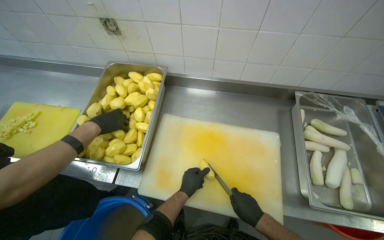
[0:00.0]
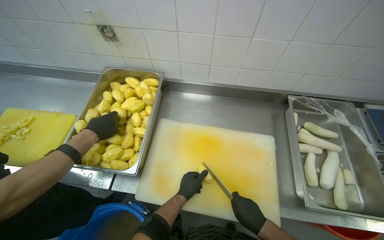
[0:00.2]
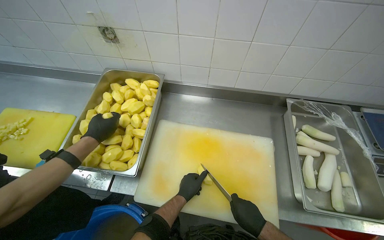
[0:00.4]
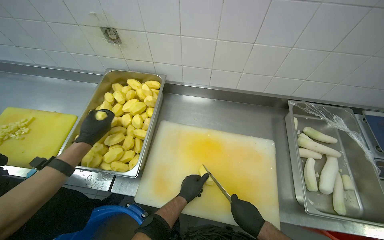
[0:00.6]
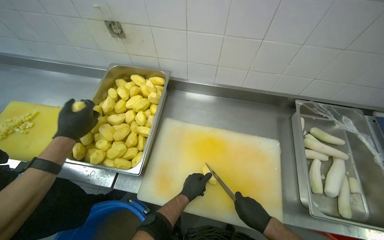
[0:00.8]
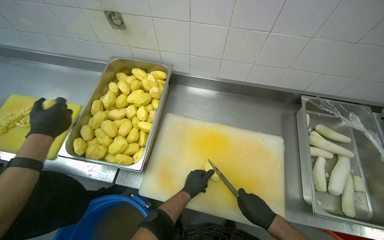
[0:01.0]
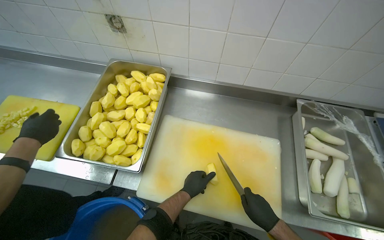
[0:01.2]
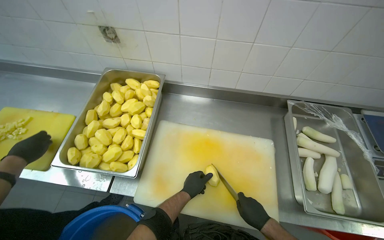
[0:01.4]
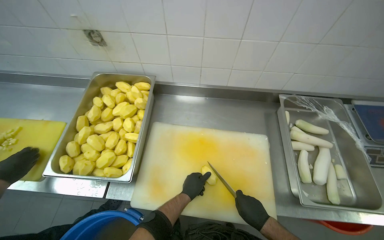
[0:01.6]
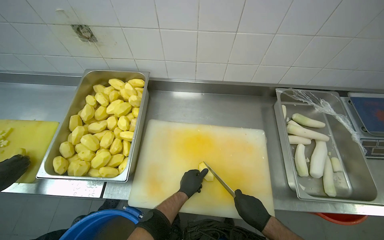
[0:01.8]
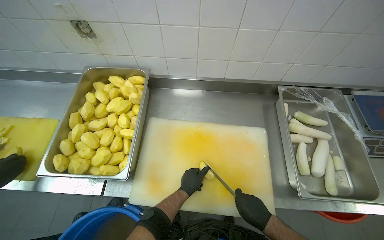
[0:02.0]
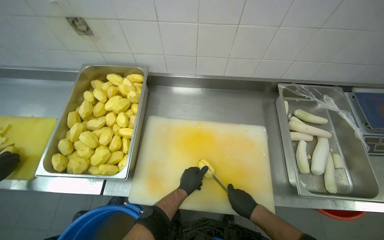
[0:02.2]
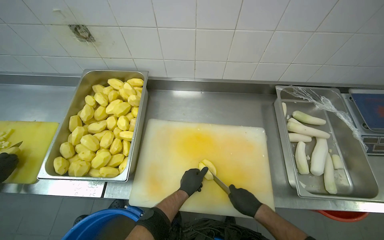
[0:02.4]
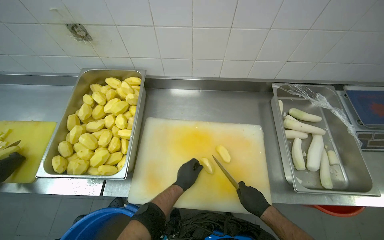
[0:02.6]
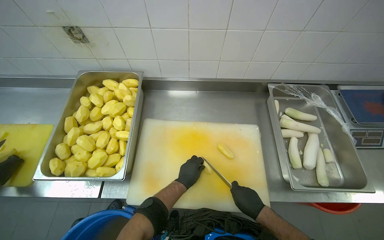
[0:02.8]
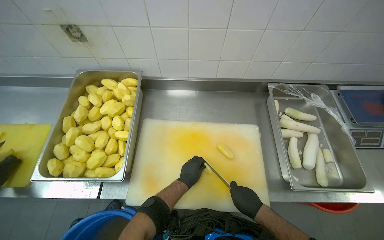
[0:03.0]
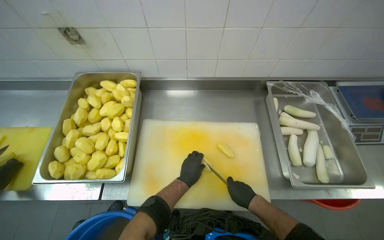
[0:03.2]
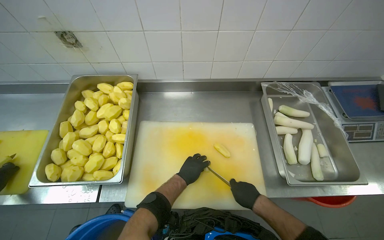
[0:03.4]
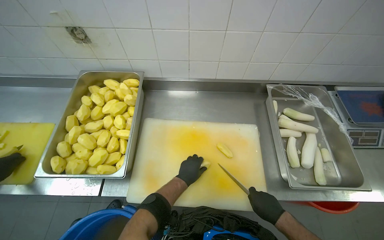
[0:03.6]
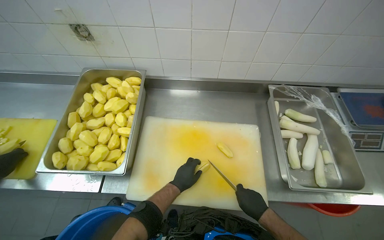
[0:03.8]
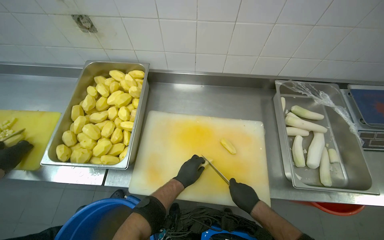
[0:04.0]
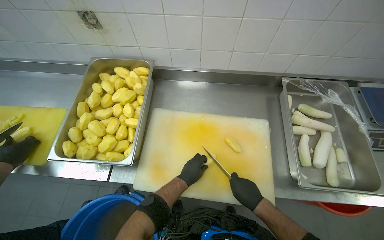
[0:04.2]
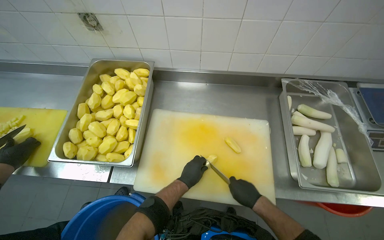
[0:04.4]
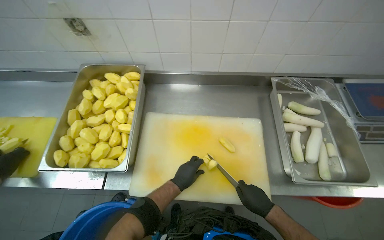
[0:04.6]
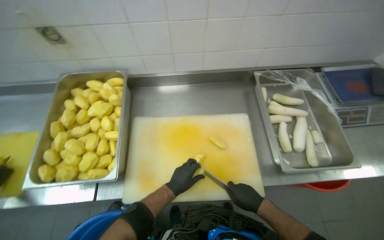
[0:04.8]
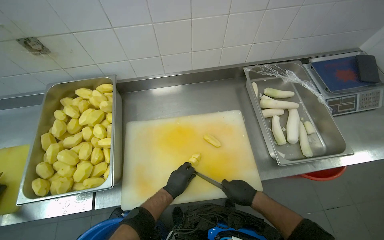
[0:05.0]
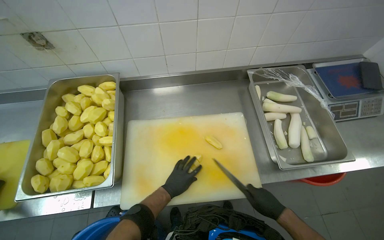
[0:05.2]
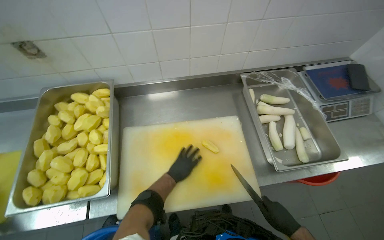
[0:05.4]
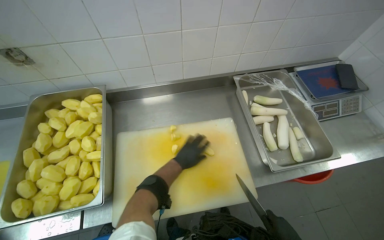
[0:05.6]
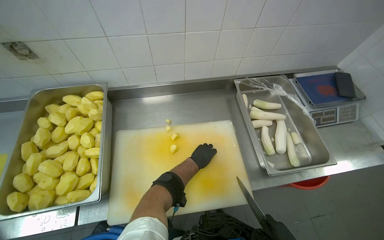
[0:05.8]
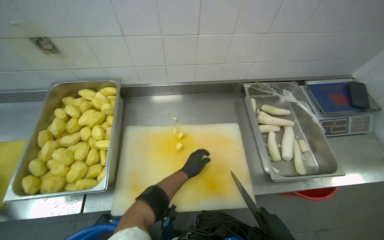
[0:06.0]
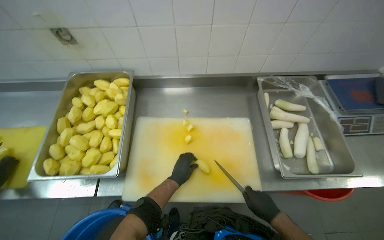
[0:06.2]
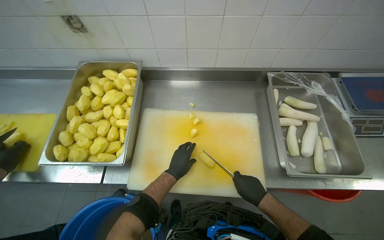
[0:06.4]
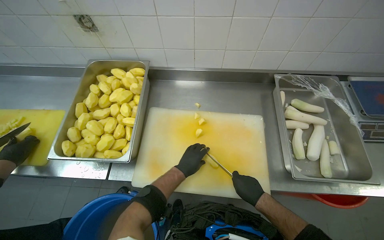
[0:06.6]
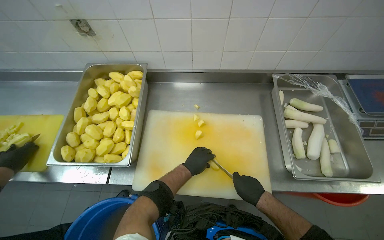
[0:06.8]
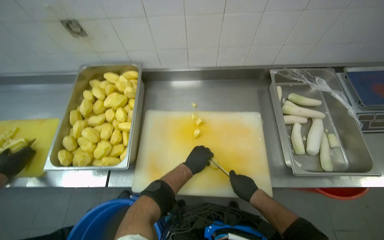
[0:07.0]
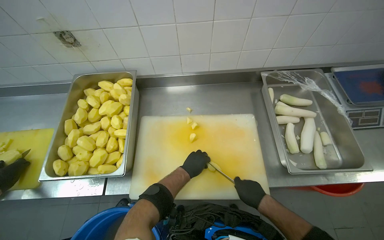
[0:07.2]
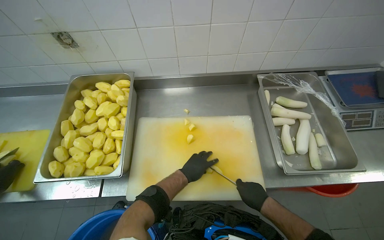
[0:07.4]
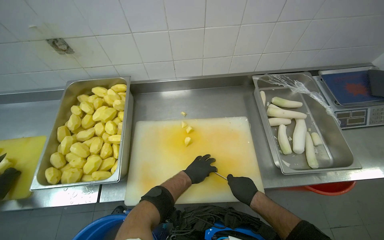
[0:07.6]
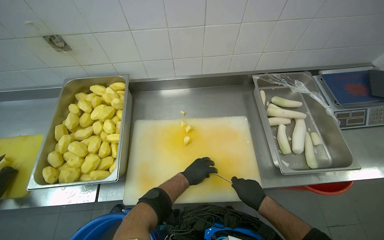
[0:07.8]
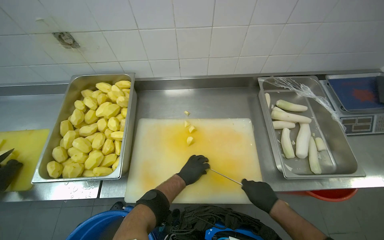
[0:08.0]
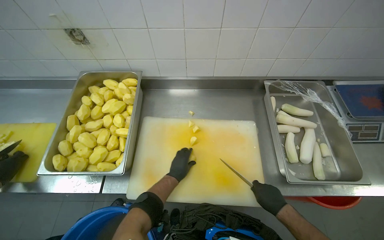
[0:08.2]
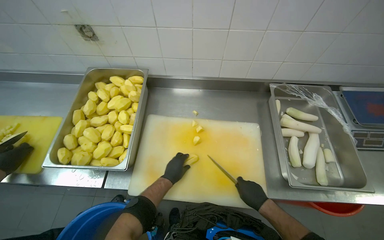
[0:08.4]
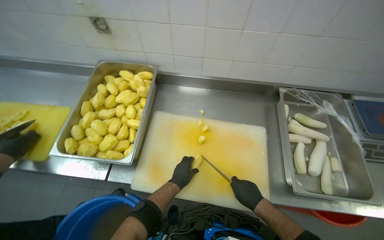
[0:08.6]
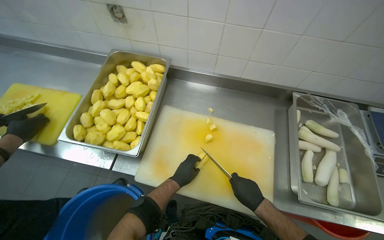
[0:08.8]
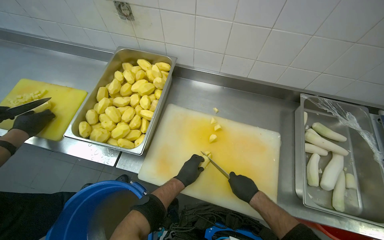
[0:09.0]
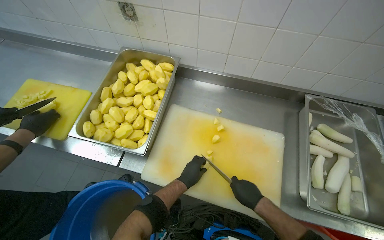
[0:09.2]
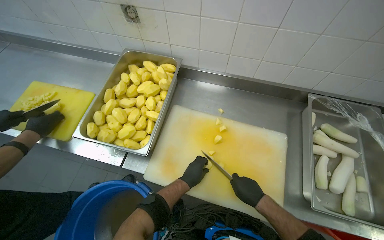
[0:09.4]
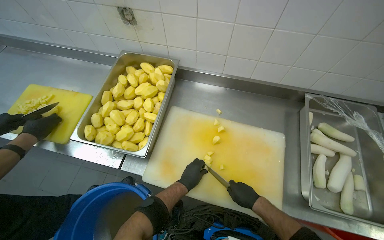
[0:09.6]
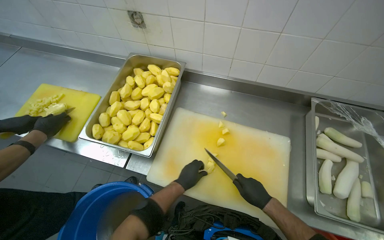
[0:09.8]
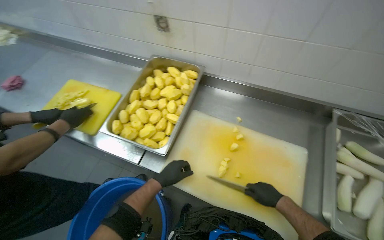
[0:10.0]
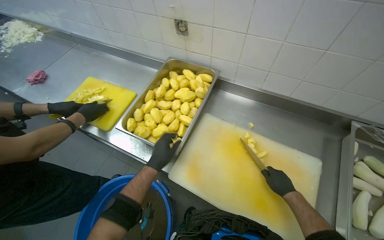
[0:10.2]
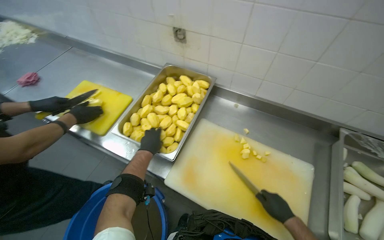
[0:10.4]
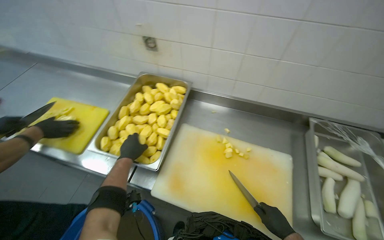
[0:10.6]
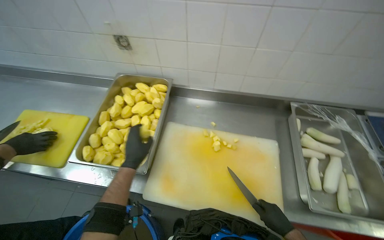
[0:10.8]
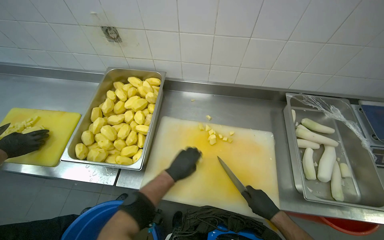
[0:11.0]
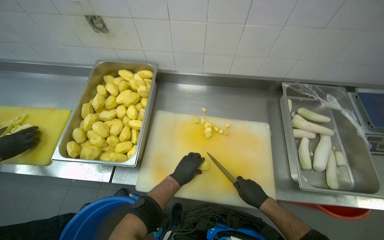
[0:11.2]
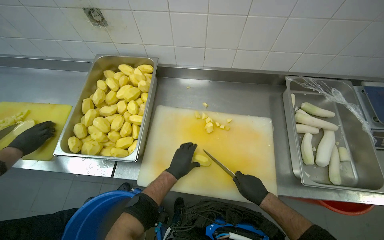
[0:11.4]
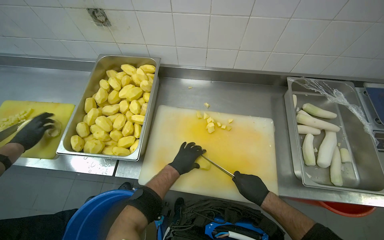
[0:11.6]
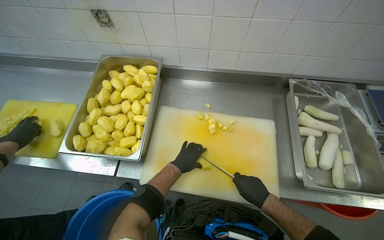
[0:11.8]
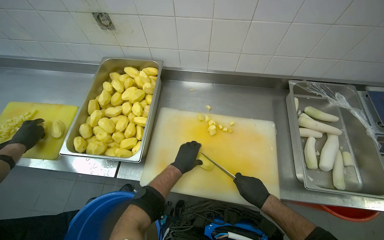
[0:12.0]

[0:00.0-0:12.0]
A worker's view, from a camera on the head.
Job: preparing food.
The whole recording: Cutting potatoes into pieces. The worker dices peeled potatoes into smaller pieces on a cutting board.
0:01.6 to 0:03.0: The camera is carried about 90 cm.
0:09.0 to 0:10.4: The left hand shifts roughly 30 cm to the left and up the picture.

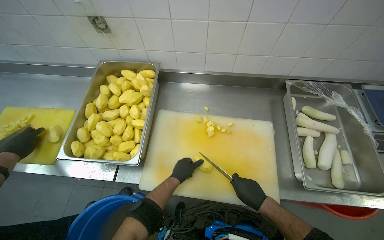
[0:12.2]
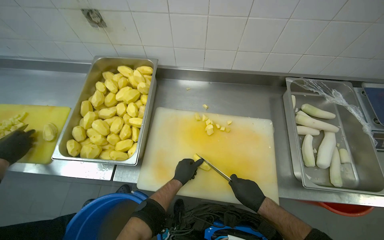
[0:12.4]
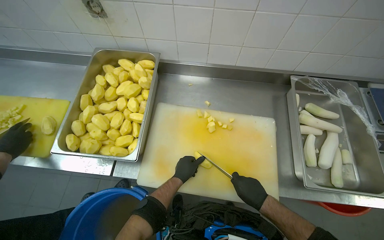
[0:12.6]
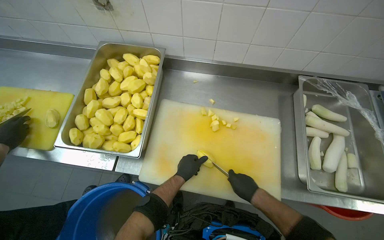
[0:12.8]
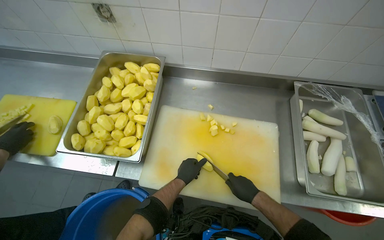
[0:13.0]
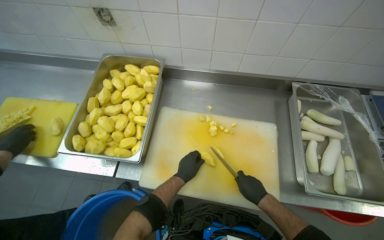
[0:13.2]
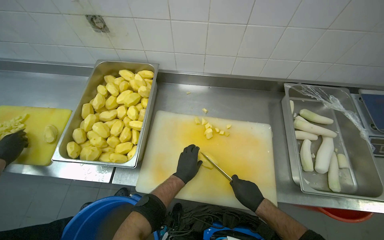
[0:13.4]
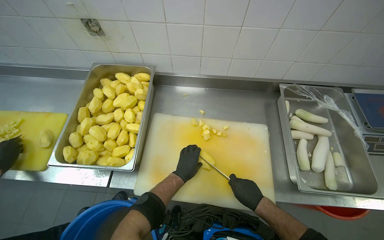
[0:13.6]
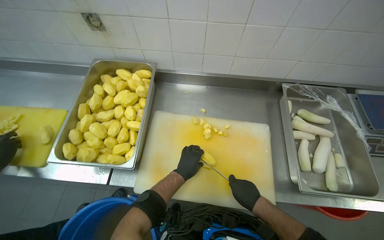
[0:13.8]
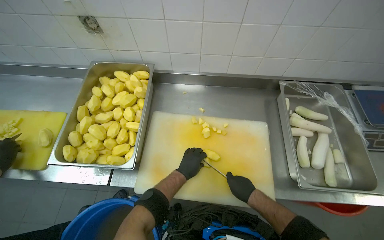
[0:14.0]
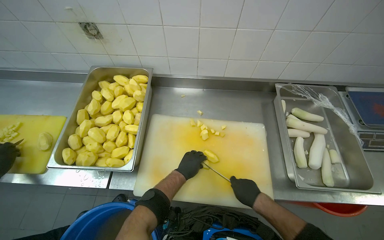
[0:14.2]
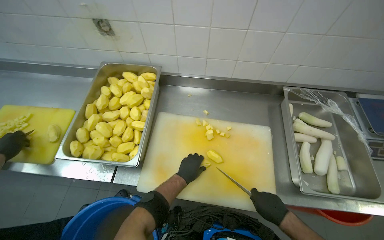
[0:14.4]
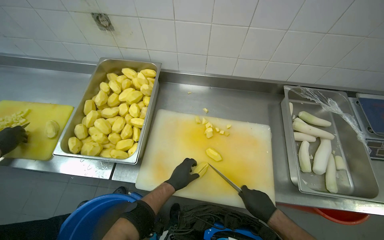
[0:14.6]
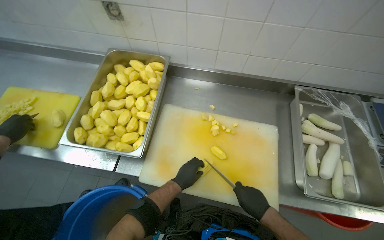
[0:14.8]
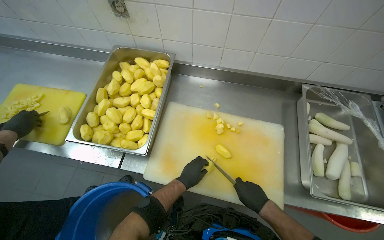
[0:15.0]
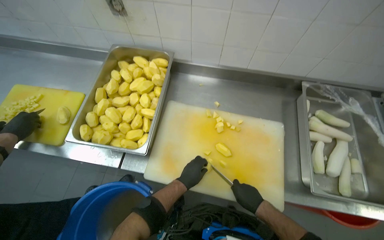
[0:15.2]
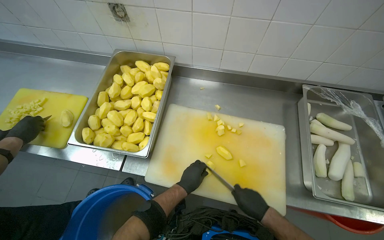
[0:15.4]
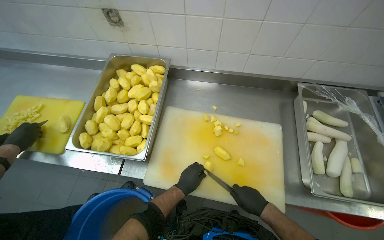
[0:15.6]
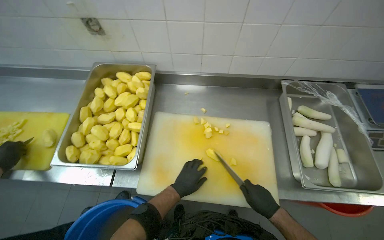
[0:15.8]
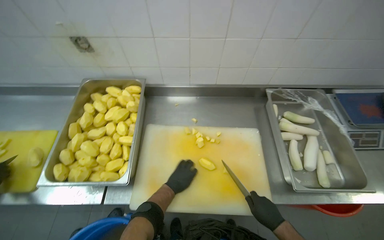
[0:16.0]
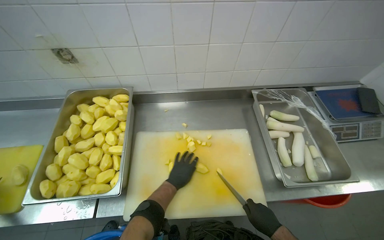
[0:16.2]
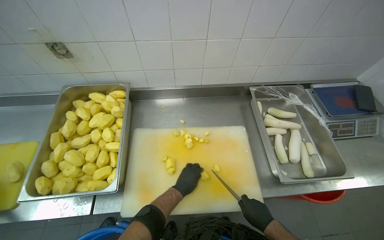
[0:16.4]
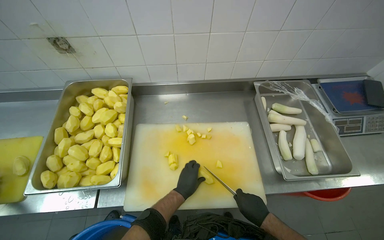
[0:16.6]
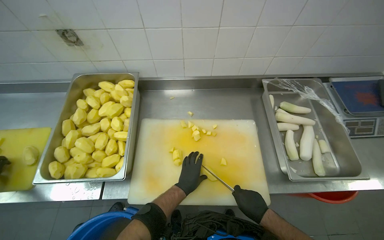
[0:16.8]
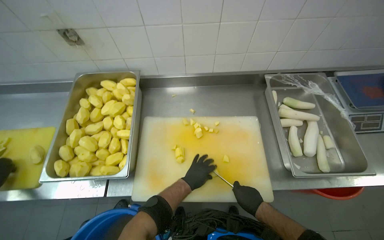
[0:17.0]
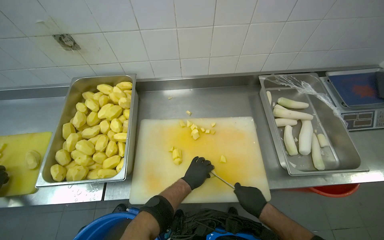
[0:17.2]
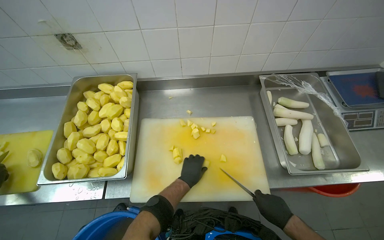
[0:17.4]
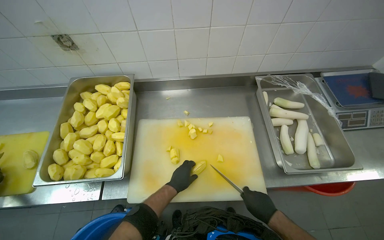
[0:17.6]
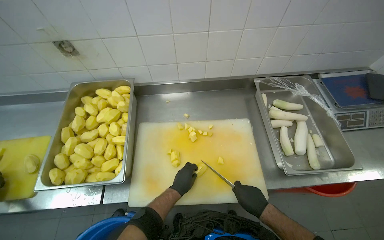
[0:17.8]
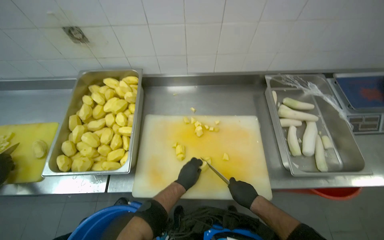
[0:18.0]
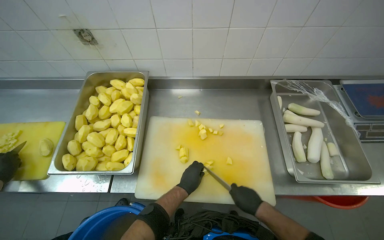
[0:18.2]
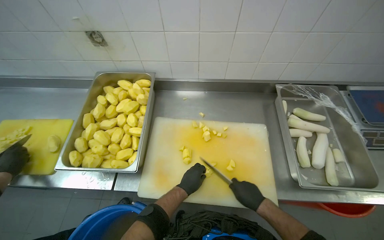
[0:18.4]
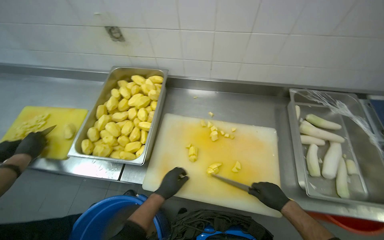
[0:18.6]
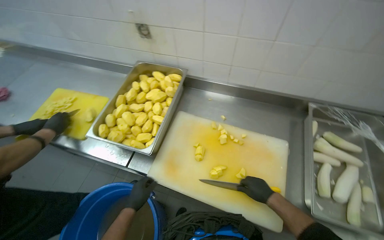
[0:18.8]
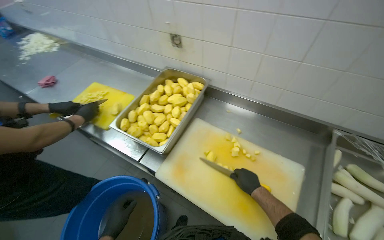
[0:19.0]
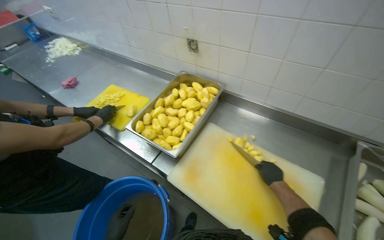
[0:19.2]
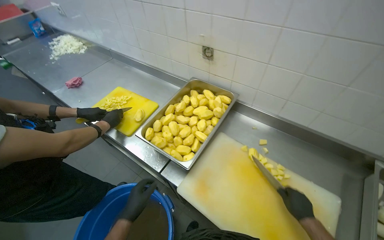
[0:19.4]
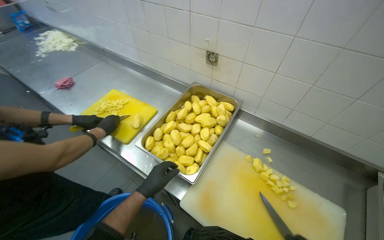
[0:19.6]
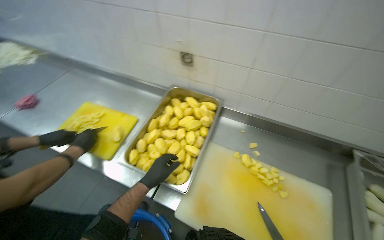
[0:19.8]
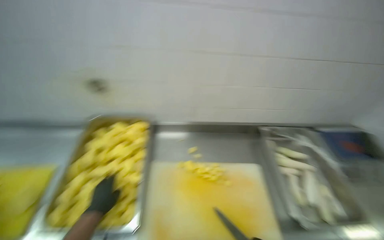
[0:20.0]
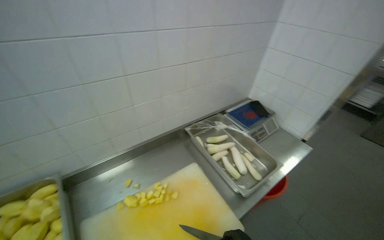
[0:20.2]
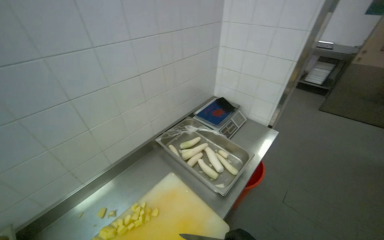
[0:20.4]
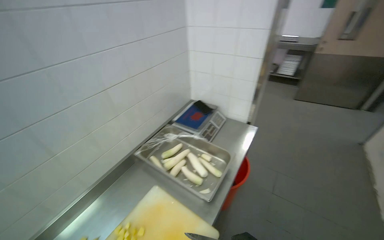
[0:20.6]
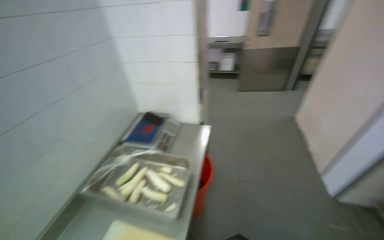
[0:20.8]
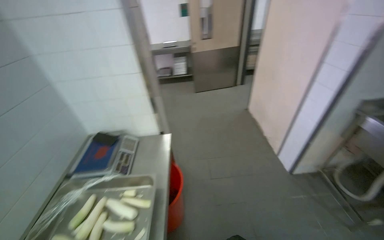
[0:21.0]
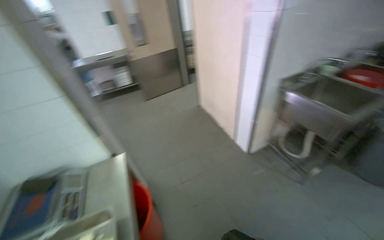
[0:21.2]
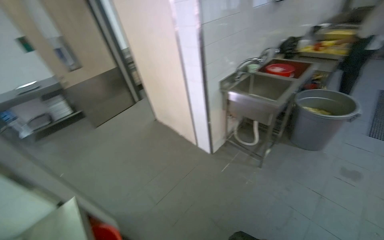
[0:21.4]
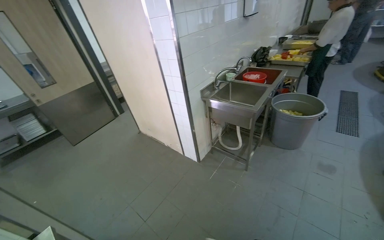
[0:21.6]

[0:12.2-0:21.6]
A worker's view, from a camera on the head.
Job: preparing food.
The whole recording: Cutting potatoes into pieces. The worker dices peeled potatoes into smaller pieces on a cutting board.
0:12.2 to 0:13.8: The hands work in one place, with small movements.
0:13.8 to 0:15.4: The left hand heads down the picture, covering about 10 cm.
0:17.0 to 0:18.4: The hands stay close to where they were, moving slightly.
0:20.0 to 0:21.6: The camera travels approximately 50 cm. The wearer looks approximately 140 degrees further to the right. The view tips upward by approximately 15 degrees.
